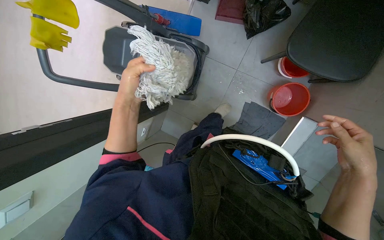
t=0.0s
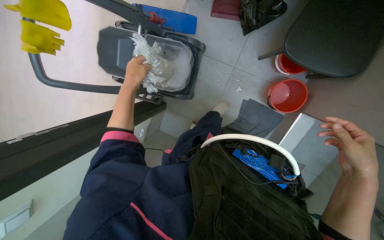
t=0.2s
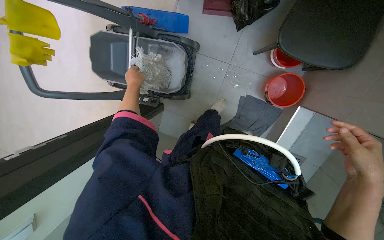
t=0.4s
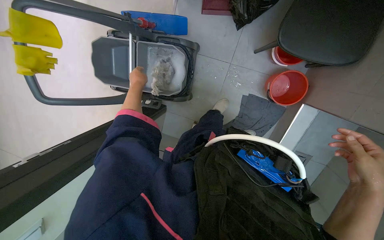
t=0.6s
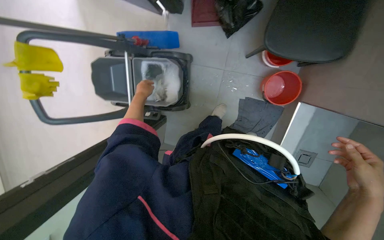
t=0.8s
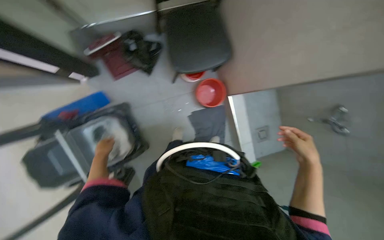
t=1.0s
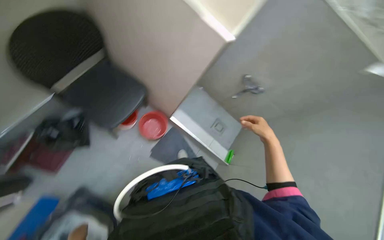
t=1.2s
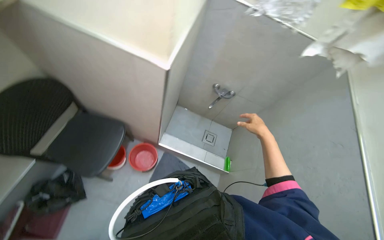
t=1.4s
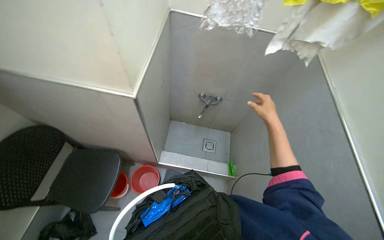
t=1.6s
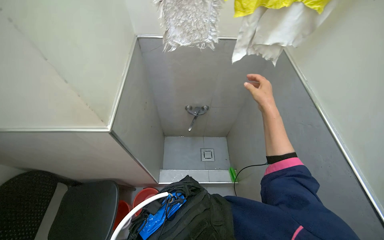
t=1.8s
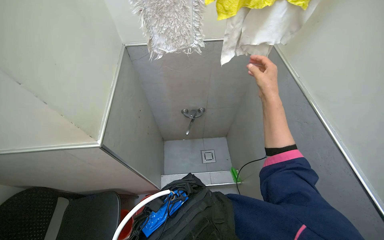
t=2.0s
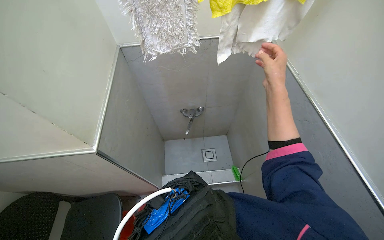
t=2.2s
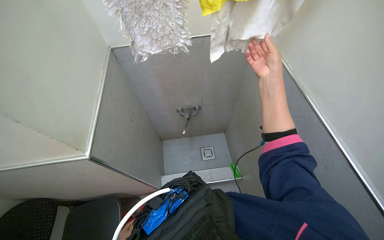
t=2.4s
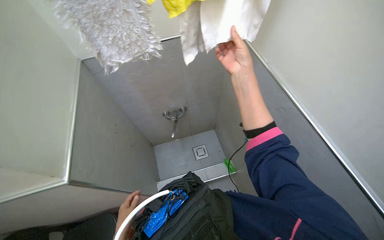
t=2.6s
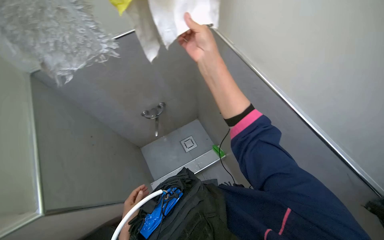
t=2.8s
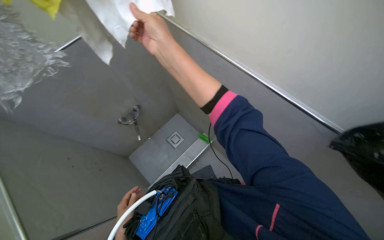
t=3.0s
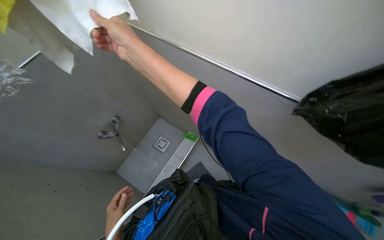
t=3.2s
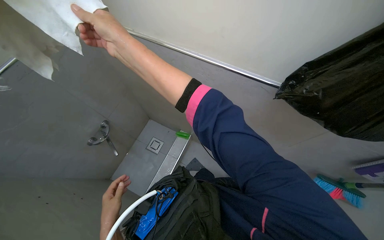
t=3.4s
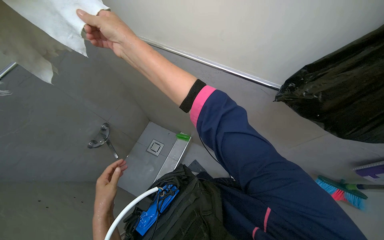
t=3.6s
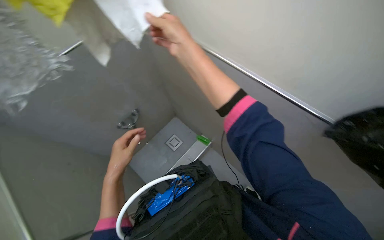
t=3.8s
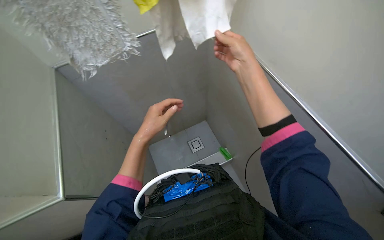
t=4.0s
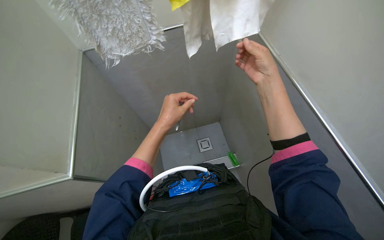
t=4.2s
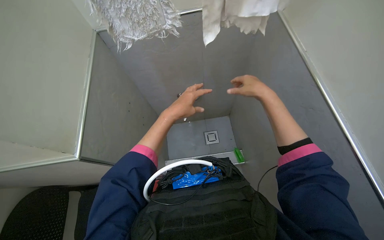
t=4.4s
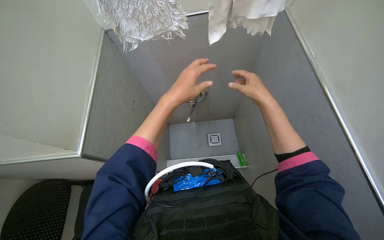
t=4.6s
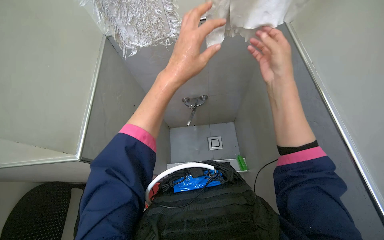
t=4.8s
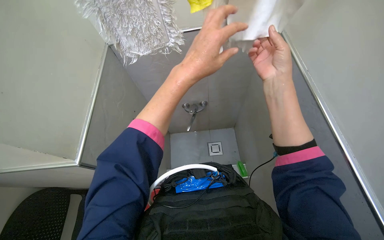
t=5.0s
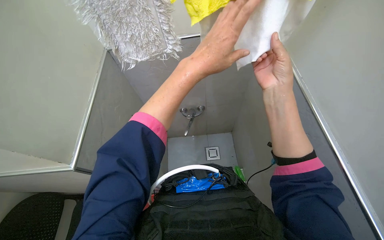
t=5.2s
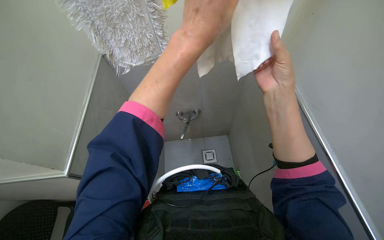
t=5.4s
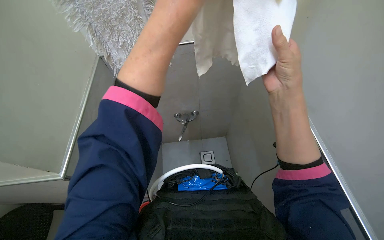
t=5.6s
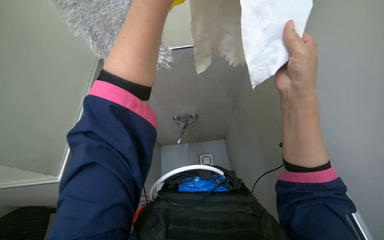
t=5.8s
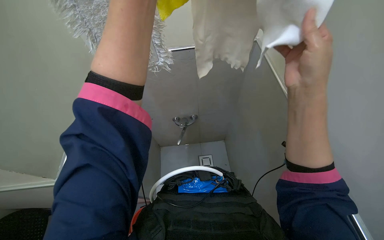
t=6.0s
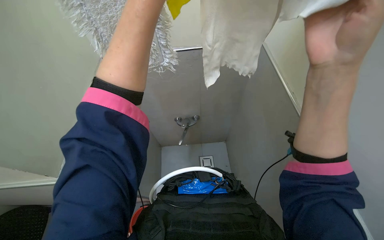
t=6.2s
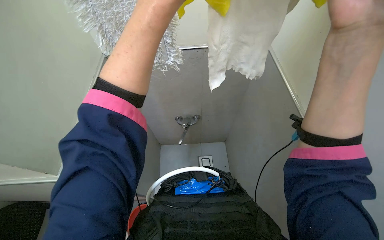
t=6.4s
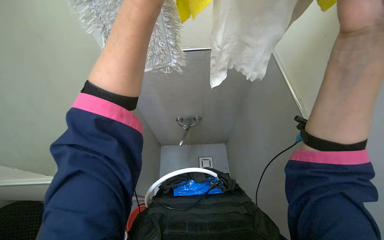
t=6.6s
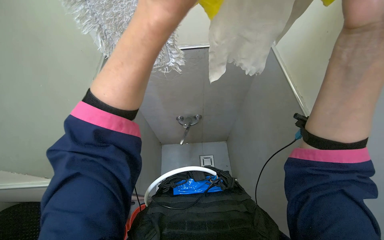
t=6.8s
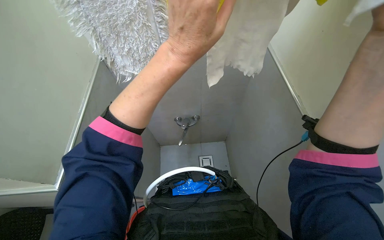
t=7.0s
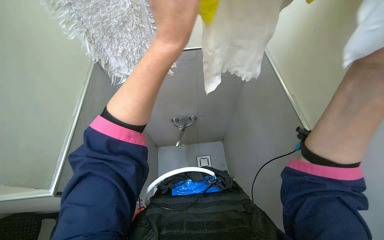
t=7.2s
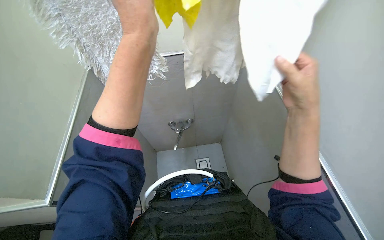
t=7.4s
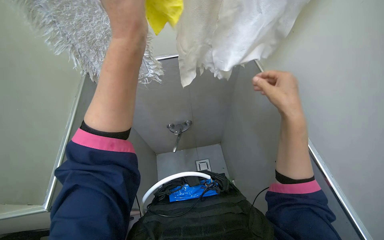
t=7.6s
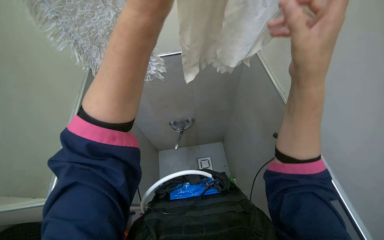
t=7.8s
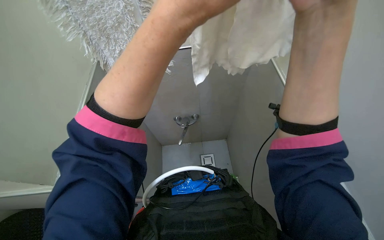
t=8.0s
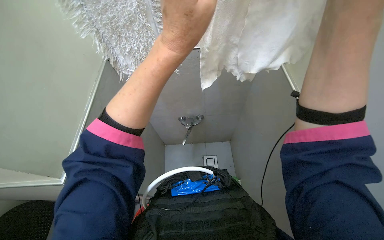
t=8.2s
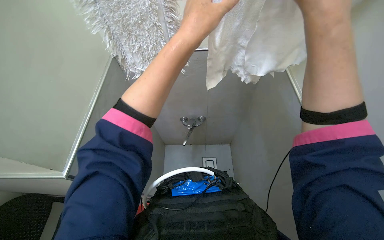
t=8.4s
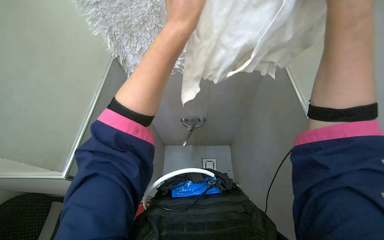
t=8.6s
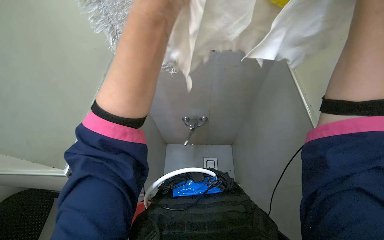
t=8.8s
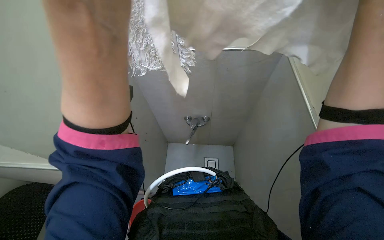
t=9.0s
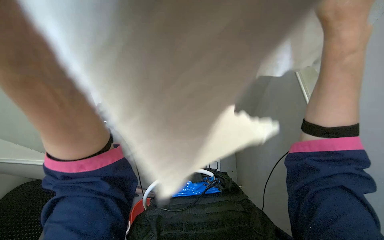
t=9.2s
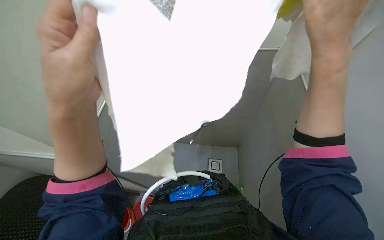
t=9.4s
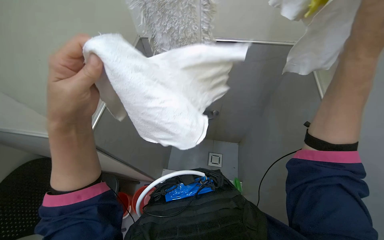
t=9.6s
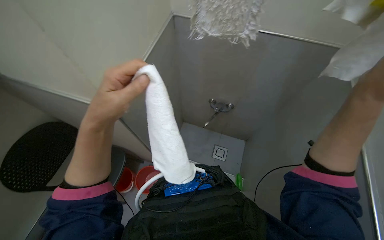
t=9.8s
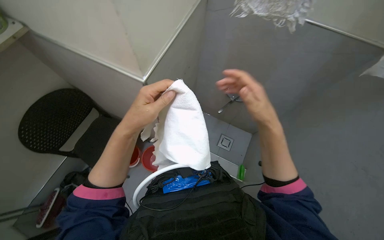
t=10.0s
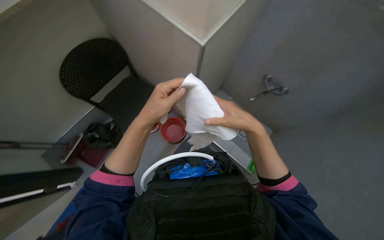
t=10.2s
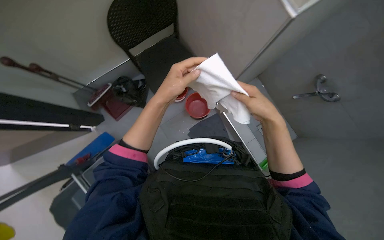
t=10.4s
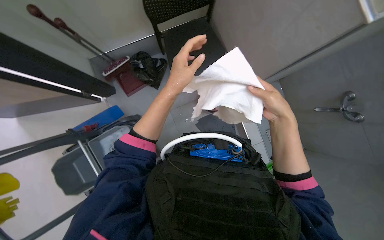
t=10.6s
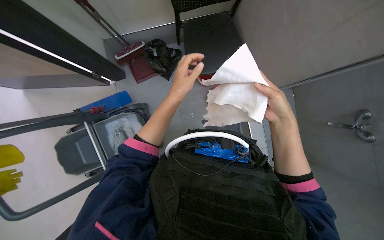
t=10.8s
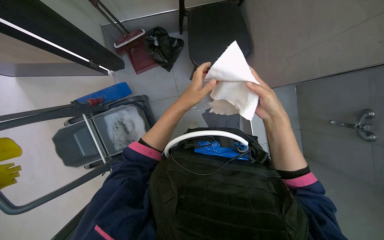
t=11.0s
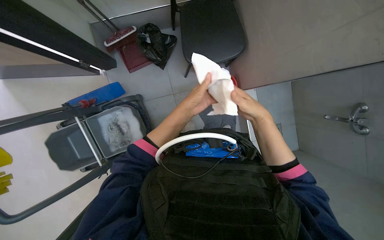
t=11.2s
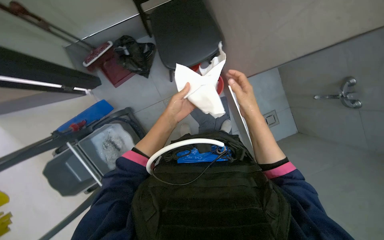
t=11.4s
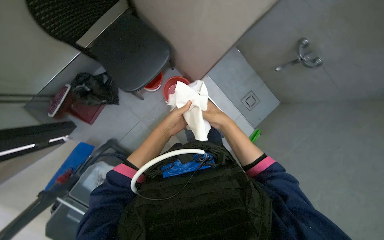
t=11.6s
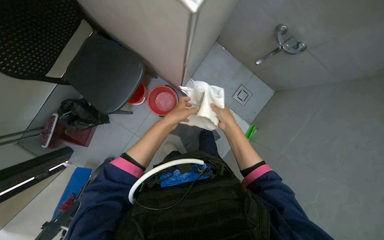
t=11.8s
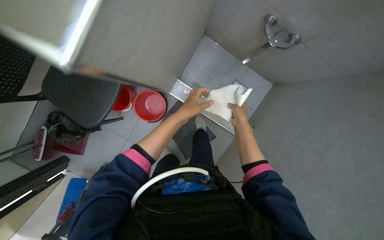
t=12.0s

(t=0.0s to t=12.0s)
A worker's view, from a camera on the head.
Job: preparing cleaning supplies.
The whole recording: Preparing cleaning supplies. The worker rinses and wrings a mop head, then folds and places cleaning cloths into a bucket.
t=0.0s - t=1.6s: The head rotates roughly 110 degrees to the right. The wearer looks some 35 degrees further upward.
t=1.6s - t=3.0s: The wearer's head swings roughly 55 degrees to the right.
t=3.0s - t=4.4s: The wearer's head swings approximately 30 degrees to the left.
t=4.4s - t=6.0s: The view tips upward by roughly 15 degrees. The right hand shifts approximately 25 cm nearer to the camera.
t=7.6s - t=9.0s: The left hand shifts about 15 cm to the left and down the picture.
t=9.0s - t=10.4s: The left hand travels farther from the camera by about 25 cm.

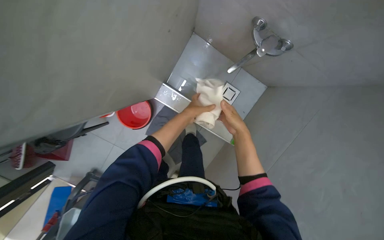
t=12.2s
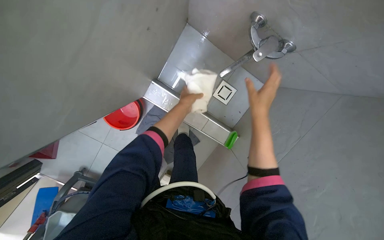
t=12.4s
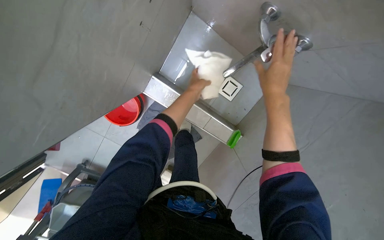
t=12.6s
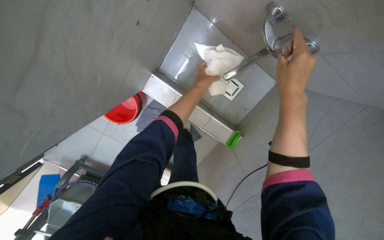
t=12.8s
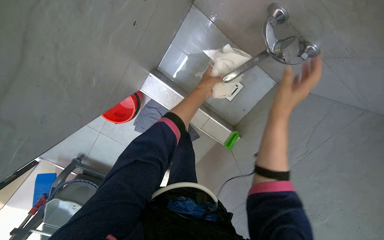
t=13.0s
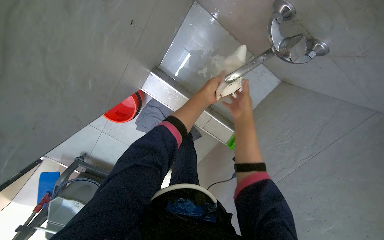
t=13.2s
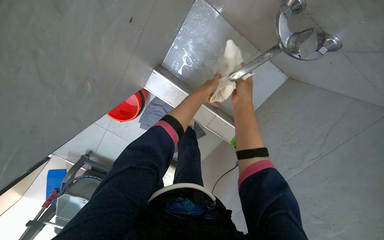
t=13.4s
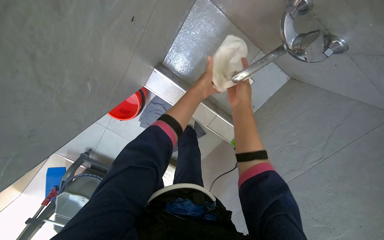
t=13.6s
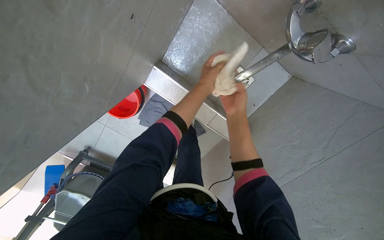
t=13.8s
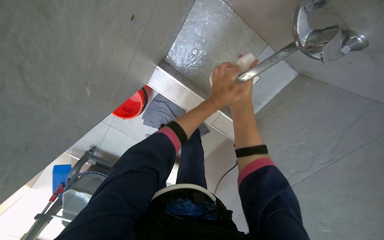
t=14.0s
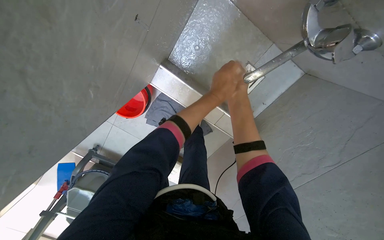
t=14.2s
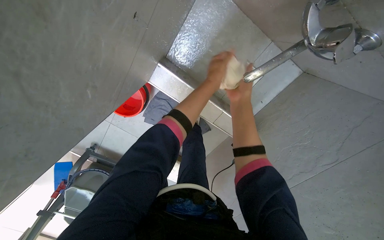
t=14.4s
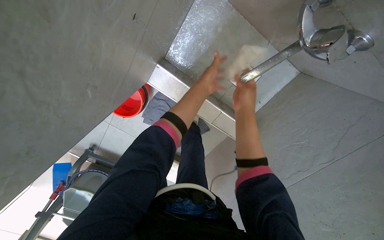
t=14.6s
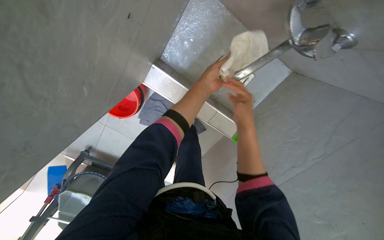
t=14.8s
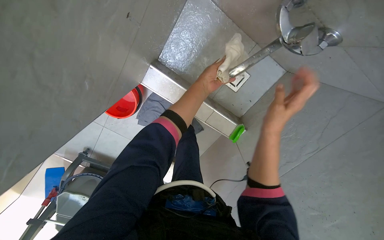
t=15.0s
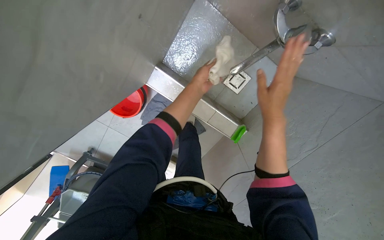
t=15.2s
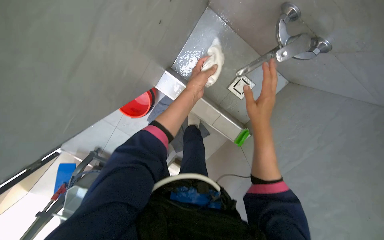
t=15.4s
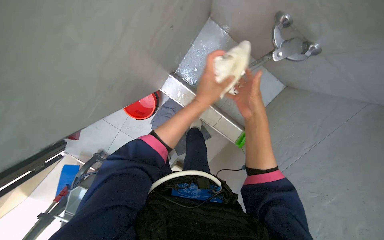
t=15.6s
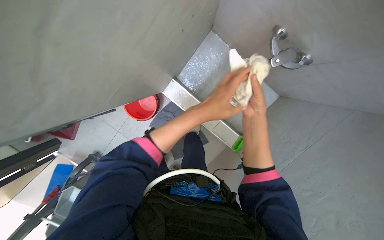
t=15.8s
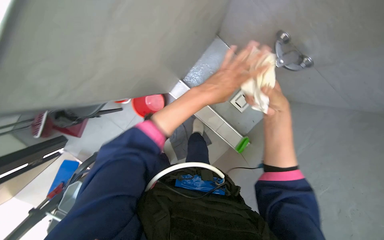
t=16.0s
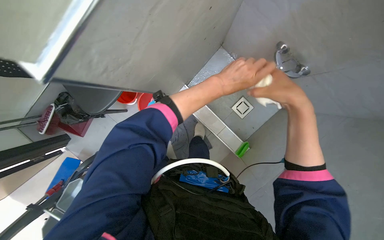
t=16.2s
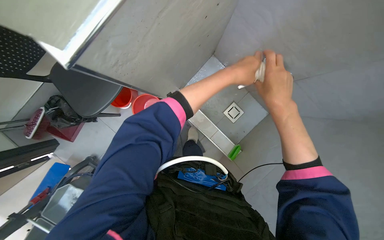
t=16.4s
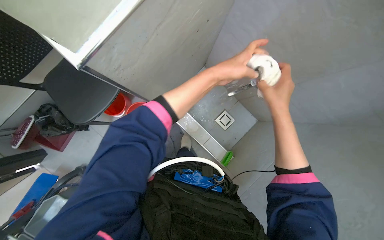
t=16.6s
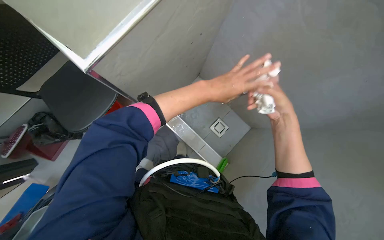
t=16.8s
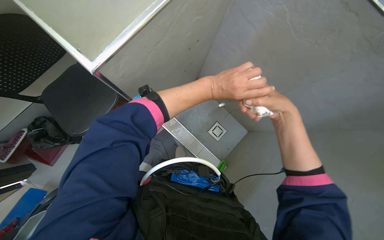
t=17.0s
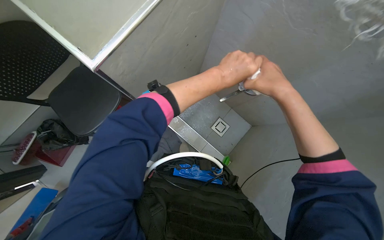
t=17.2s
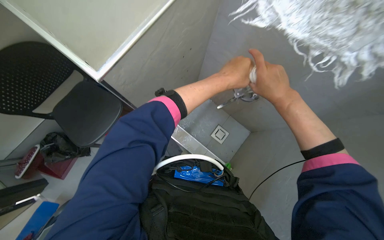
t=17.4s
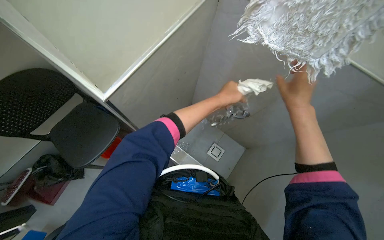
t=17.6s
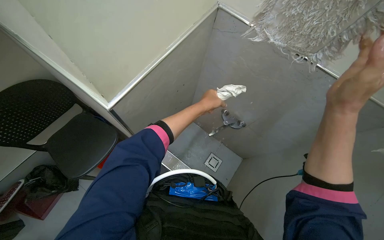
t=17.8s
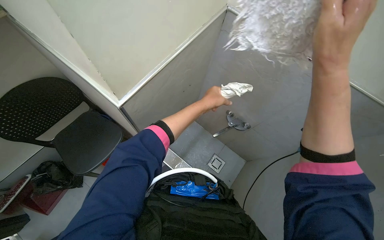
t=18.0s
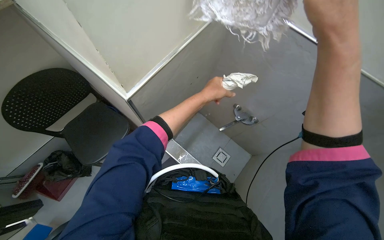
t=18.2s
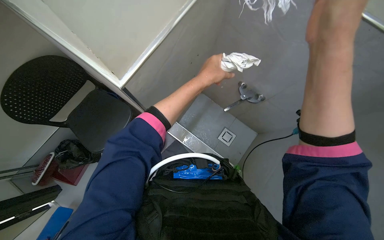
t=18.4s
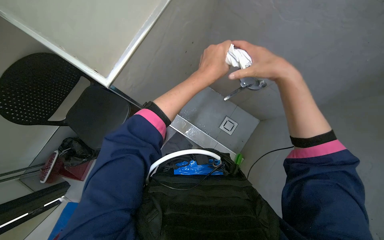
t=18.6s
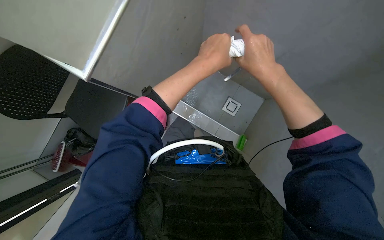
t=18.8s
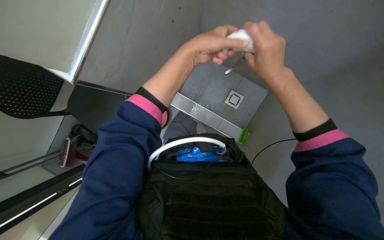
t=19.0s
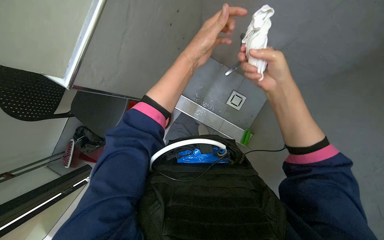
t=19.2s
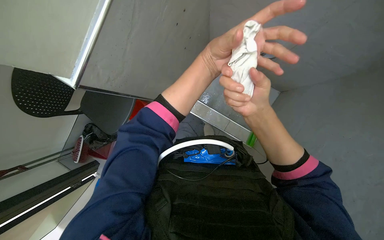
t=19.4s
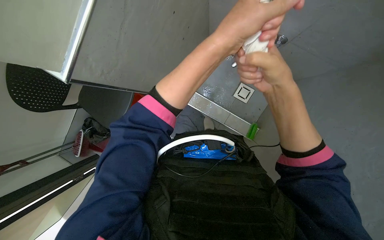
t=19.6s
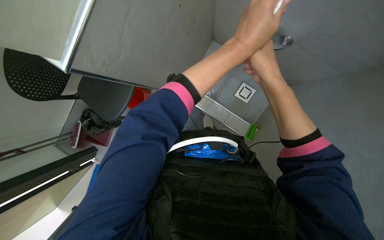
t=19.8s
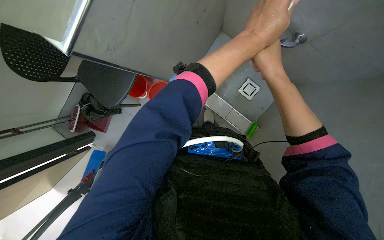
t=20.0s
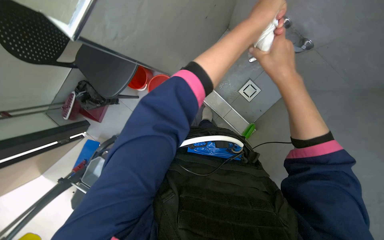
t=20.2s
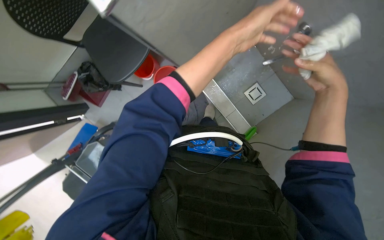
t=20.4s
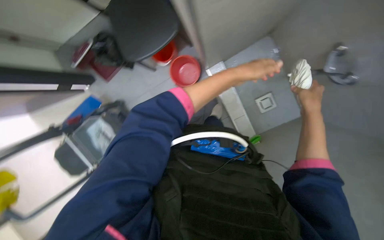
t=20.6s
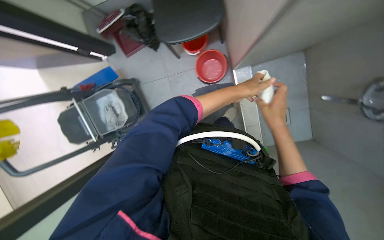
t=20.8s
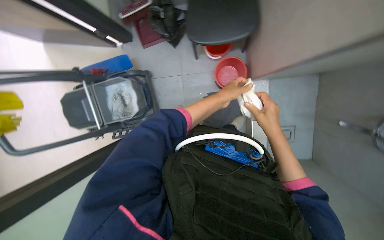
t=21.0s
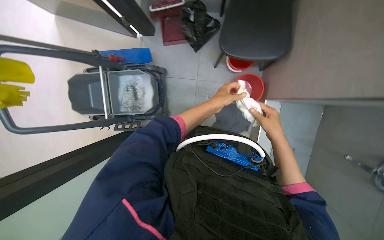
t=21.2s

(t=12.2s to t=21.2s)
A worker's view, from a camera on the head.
Job: preparing cleaning supplies.
The whole recording: Preparing cleaning supplies. The worker rinses and wrings a mop head, then folds and places cleaning cloths into a bucket.
t=12.2s - t=13.8s: The view tilts approximately 15 degrees downward. The left hand is displaced up the picture and to the right by some 20 cm.
t=15.2s - t=16.6s: The camera is carried approximately 40 cm. The camera pitches upward, by roughly 25 degrees.
t=16.6s - t=18.2s: The view tilts about 20 degrees upward. The right hand moves nearer to the camera, roughly 35 cm.
t=18.2s - t=19.8s: The view tilts roughly 30 degrees downward.
t=19.8s - t=21.2s: The wearer moves about 50 cm. The scene rotates clockwise by some 60 degrees.
